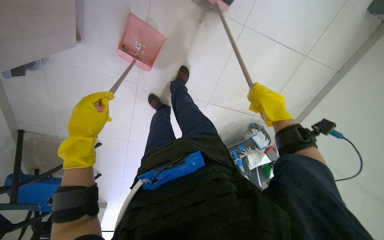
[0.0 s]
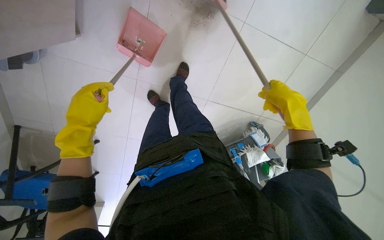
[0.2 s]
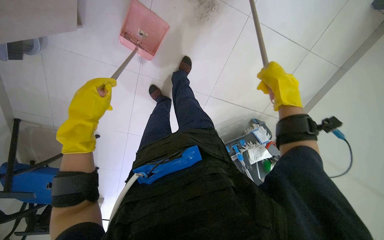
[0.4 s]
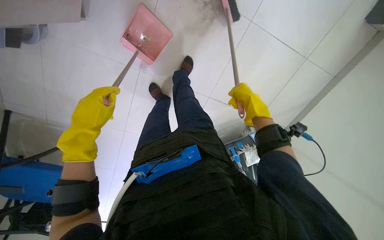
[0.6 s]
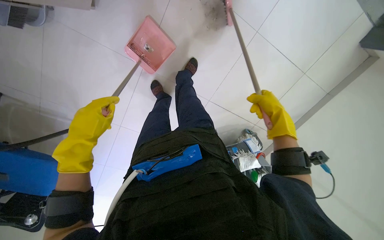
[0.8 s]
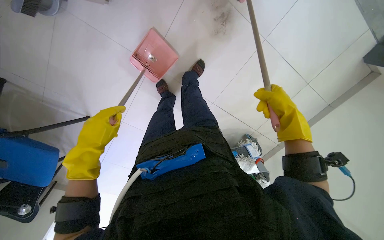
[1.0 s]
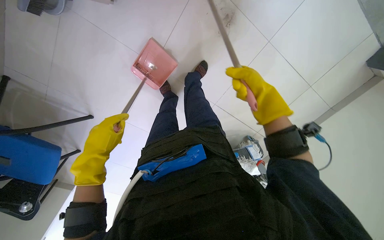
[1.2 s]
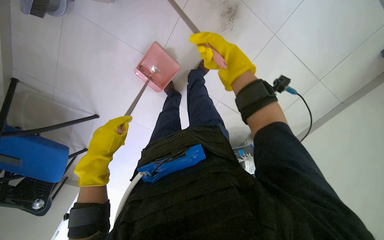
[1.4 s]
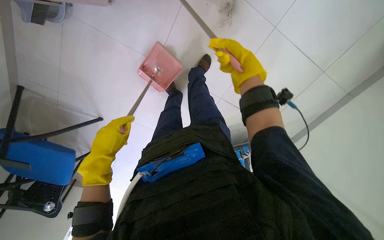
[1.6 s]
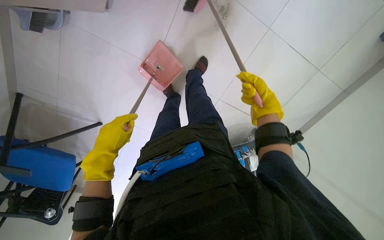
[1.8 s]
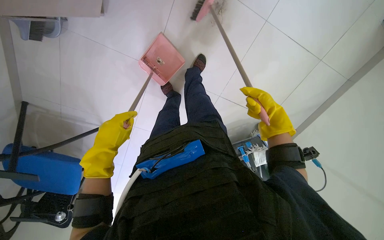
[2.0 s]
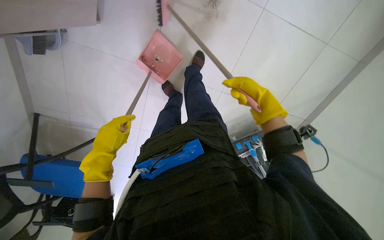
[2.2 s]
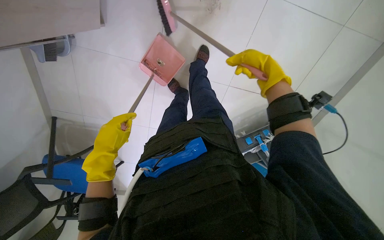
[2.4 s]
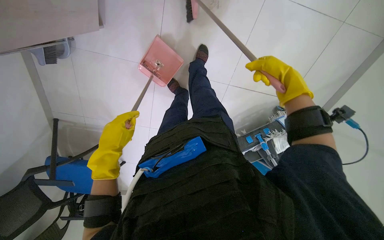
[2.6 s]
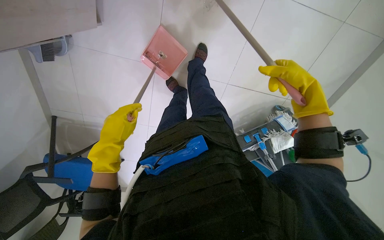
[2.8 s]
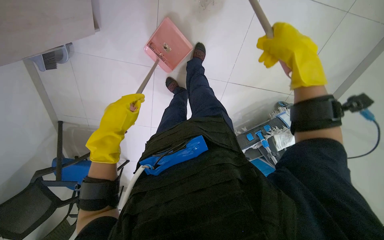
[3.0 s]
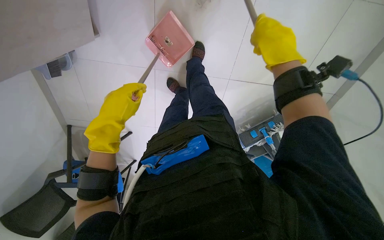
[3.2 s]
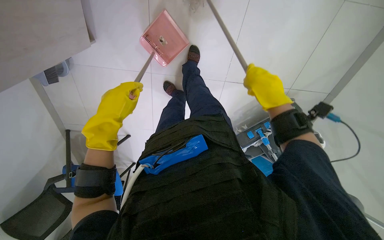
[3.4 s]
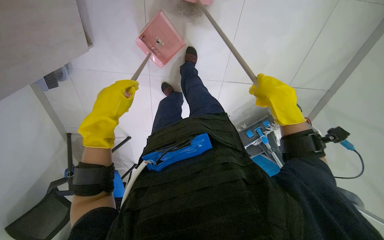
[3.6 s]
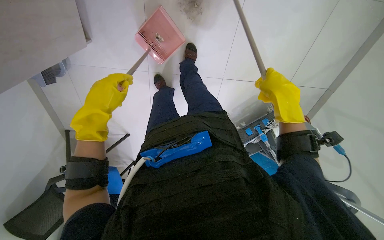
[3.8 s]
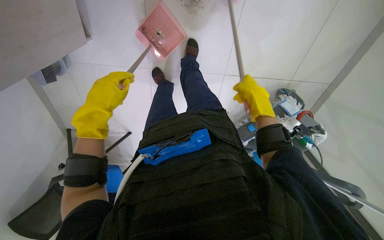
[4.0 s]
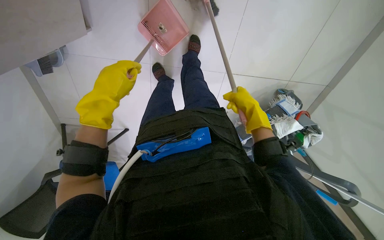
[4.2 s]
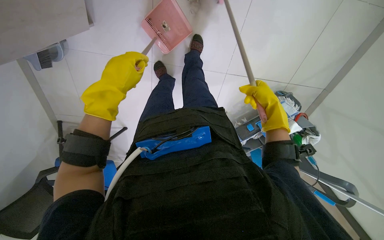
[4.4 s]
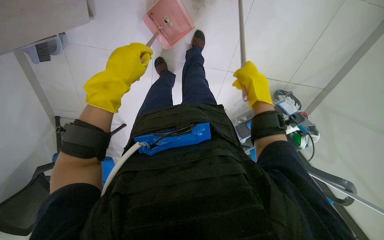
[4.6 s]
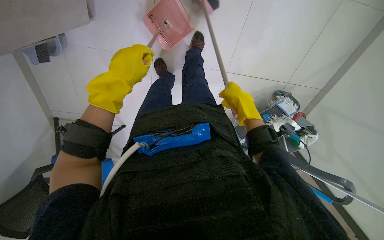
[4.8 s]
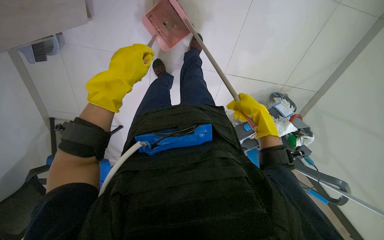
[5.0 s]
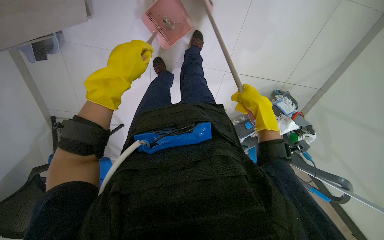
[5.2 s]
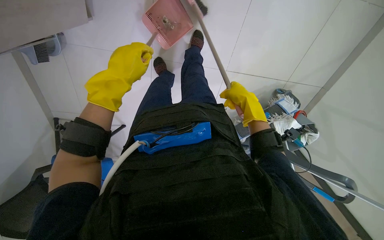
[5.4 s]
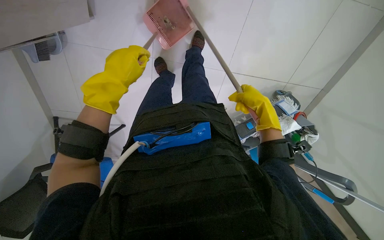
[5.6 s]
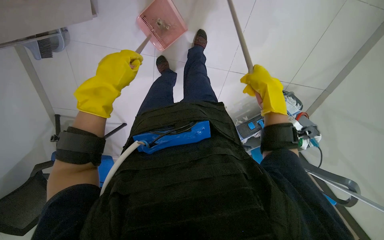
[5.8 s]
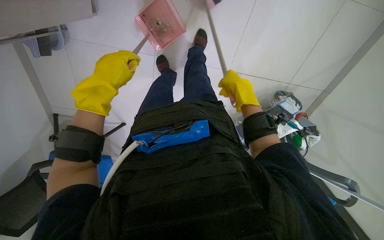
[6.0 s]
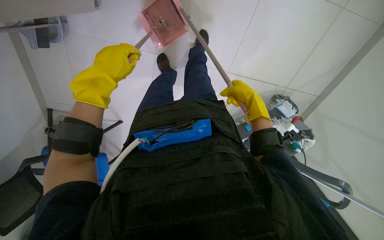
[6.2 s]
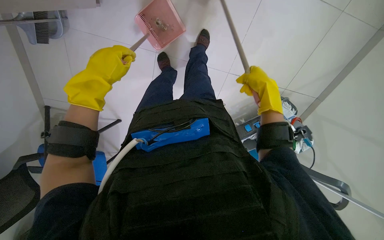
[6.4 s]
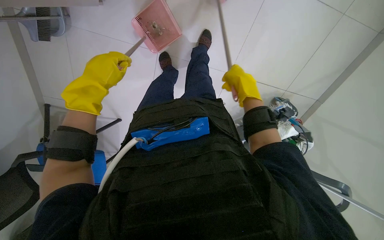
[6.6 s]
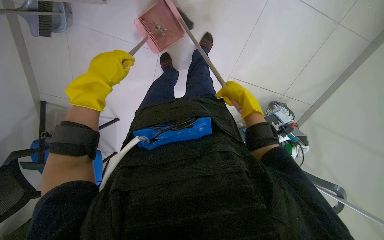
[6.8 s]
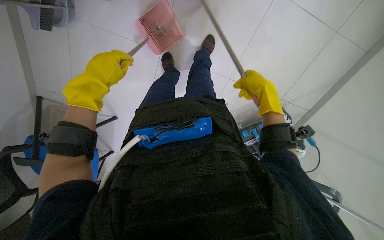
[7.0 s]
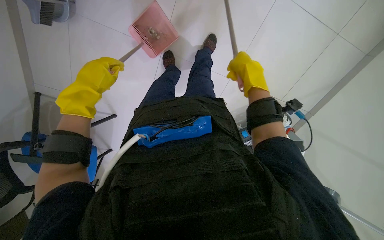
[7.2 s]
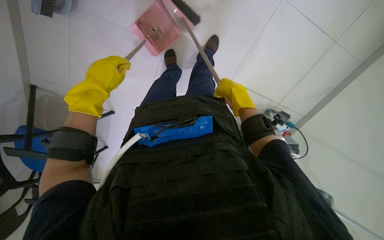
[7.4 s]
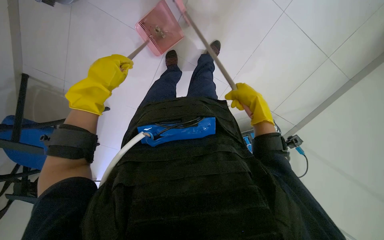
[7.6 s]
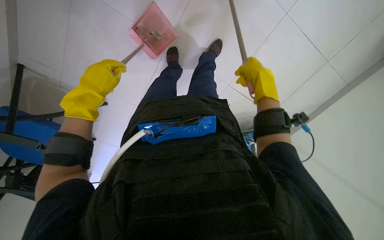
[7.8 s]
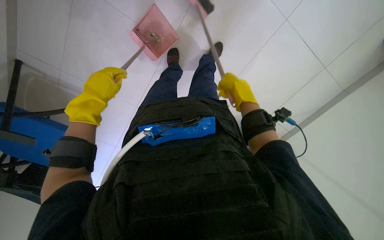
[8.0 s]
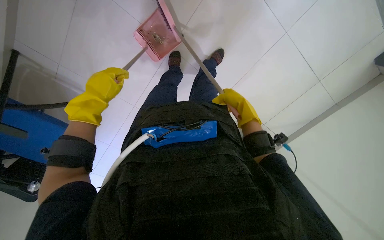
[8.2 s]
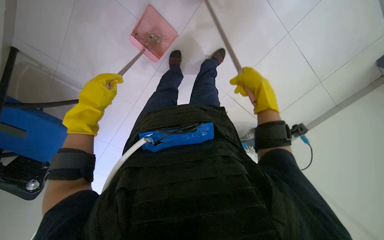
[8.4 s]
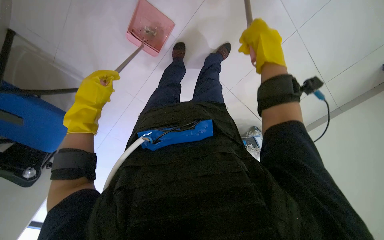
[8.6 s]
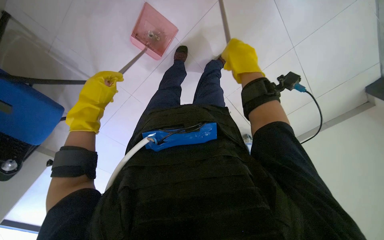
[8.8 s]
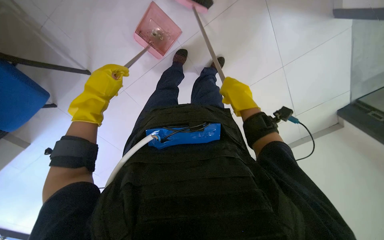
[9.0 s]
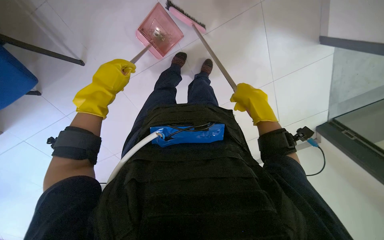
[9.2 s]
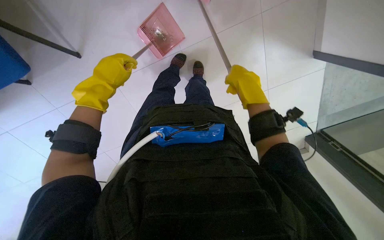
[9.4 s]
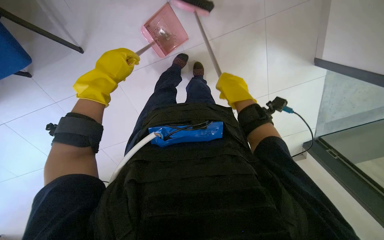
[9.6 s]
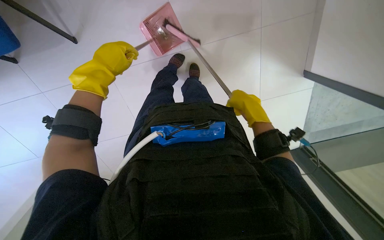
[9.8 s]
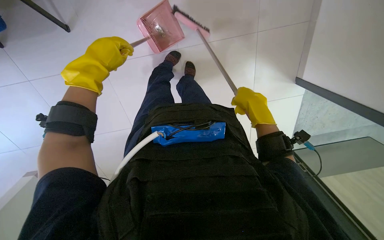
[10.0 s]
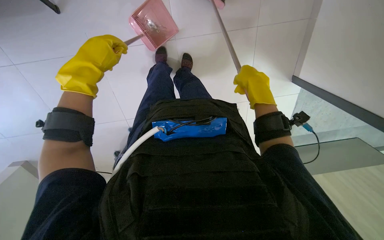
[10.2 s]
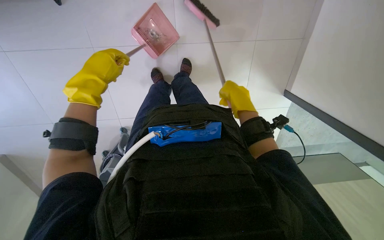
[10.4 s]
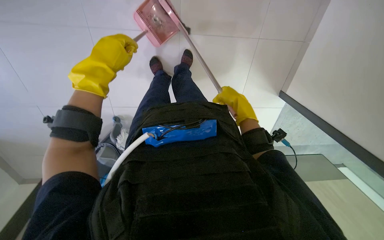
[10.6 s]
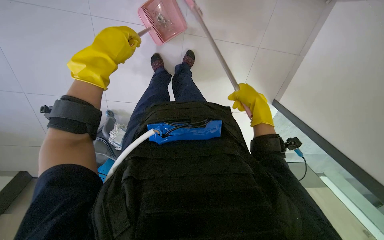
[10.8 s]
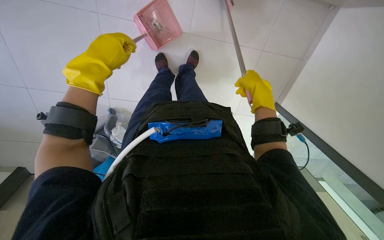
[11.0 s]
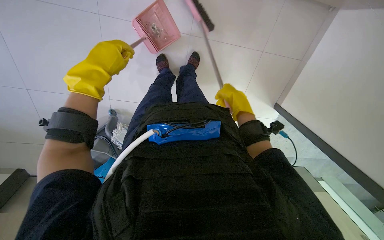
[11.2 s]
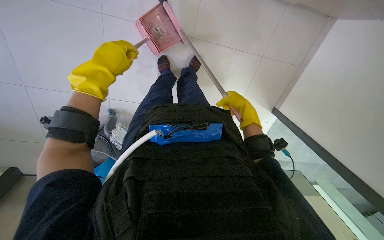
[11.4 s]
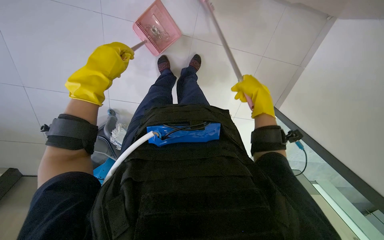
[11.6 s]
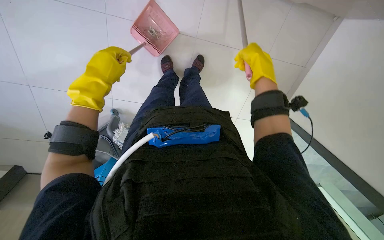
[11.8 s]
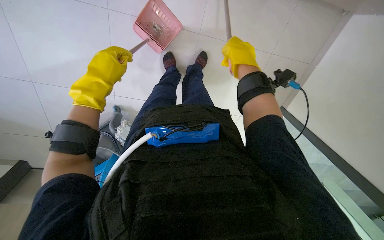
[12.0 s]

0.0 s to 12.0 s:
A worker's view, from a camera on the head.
Job: sweeping floor.
The whole recording: Sweeping floor with dustpan and brush. The worker sweeps debris from the floor into a dustpan using a brush.
0.0 to 1.6 s: The right hand shifts approximately 25 cm up the picture and to the left.
1.6 to 3.0 s: The left hand goes some 10 cm up the picture. The right hand goes some 25 cm to the right, nearer to the camera and down the picture.
3.0 to 4.4 s: The right hand heads farther from the camera and down the picture, covering about 20 cm.
4.4 to 6.0 s: The right hand shifts about 10 cm to the left.
6.0 to 7.6 s: The left hand moves to the left and farther from the camera, some 15 cm.
7.6 to 9.0 s: The right hand swings nearer and farther, some 15 cm each way, with 2 reversals.
9.0 to 10.4 s: The camera is aimed roughly 15 degrees further to the right.
10.4 to 12.0 s: The right hand is displaced up the picture by approximately 10 cm.

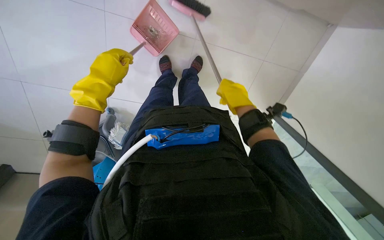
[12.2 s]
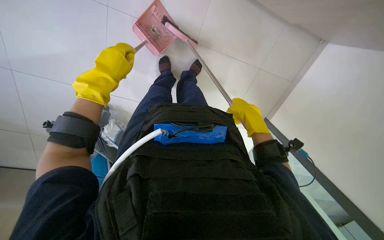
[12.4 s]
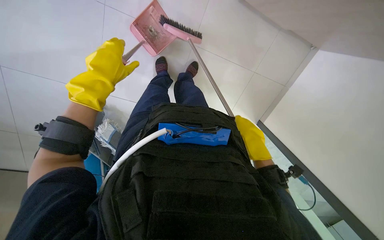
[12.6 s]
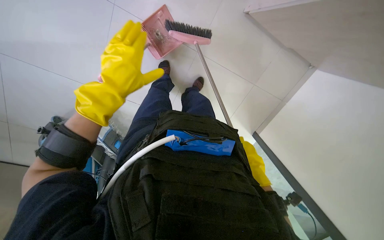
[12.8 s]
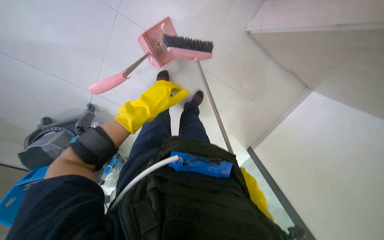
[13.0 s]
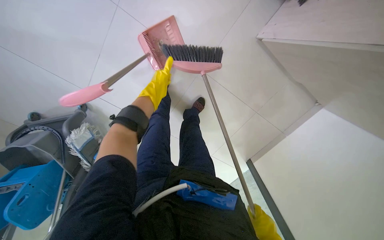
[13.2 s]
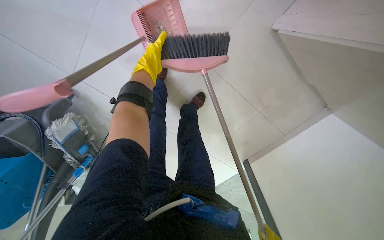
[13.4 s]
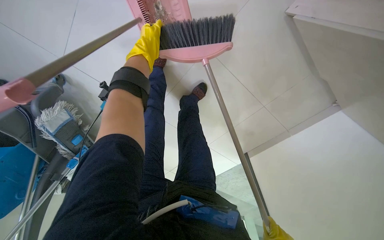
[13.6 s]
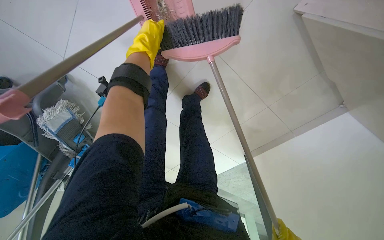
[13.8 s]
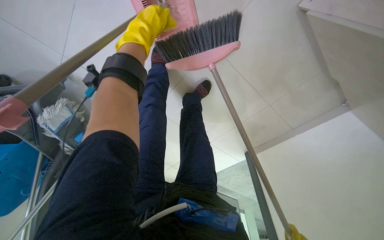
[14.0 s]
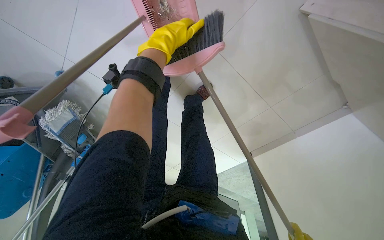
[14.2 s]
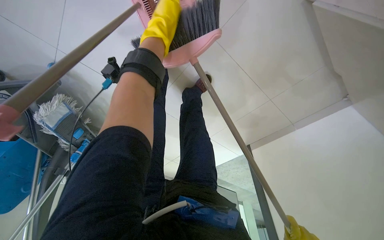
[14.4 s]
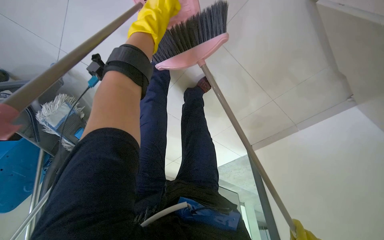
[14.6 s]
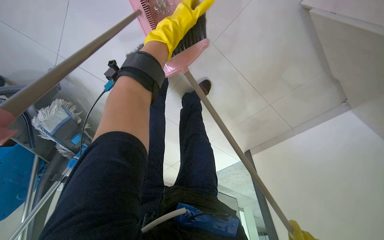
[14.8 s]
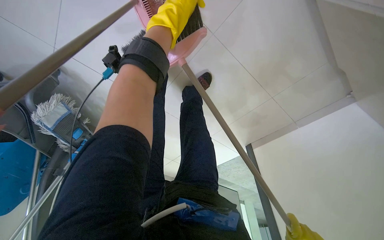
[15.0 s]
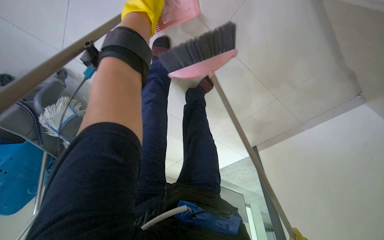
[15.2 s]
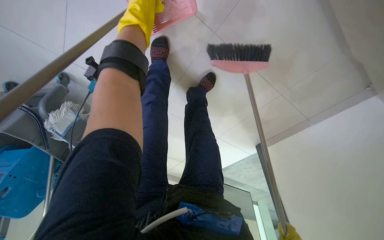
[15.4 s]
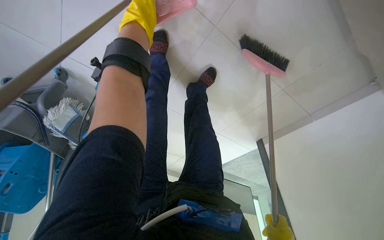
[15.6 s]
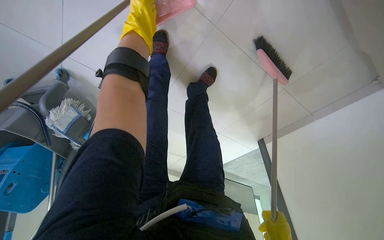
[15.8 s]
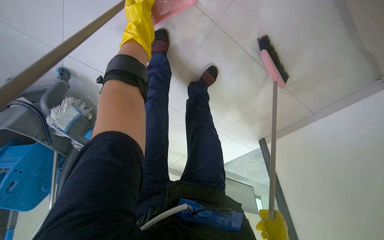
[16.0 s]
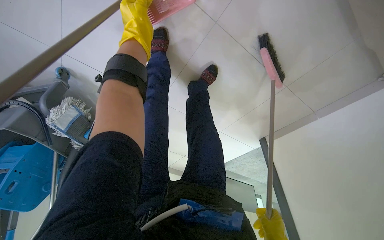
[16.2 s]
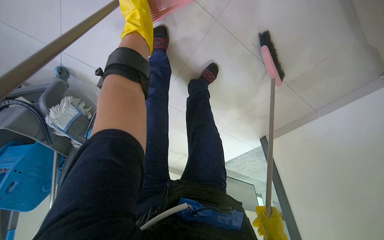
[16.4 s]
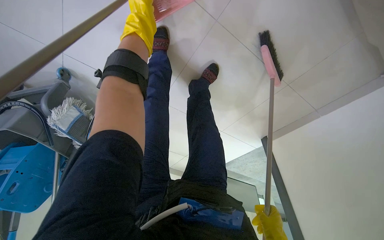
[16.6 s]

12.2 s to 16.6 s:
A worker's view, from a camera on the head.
Job: sweeping floor.
The whole recording: Sweeping floor with dustpan and brush. The worker sweeps debris from the floor into a dustpan using a brush.
15.2 to 16.6 s: The left hand shifts some 10 cm farther from the camera.

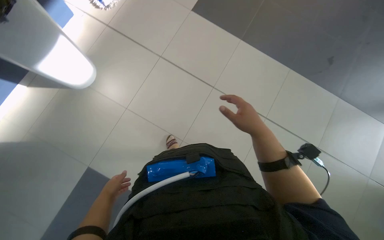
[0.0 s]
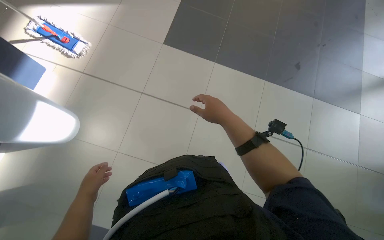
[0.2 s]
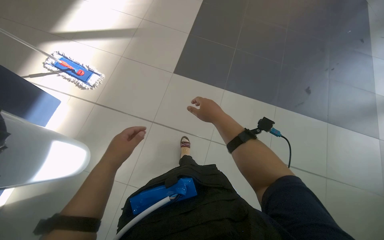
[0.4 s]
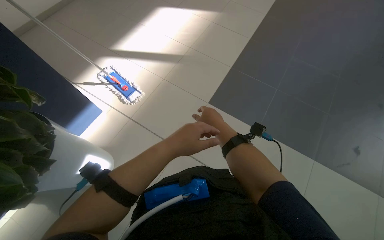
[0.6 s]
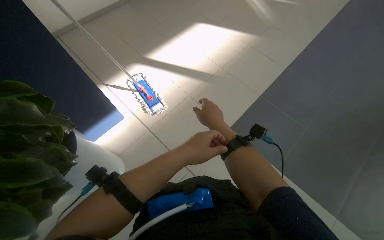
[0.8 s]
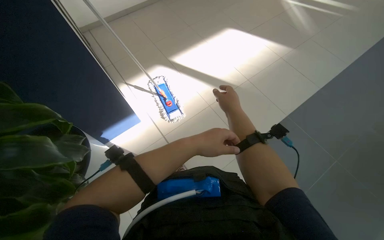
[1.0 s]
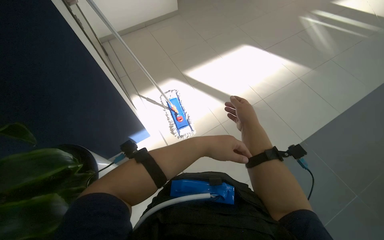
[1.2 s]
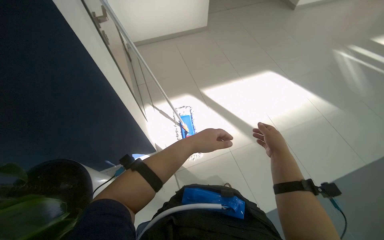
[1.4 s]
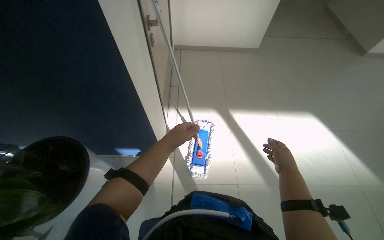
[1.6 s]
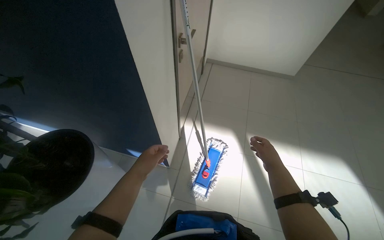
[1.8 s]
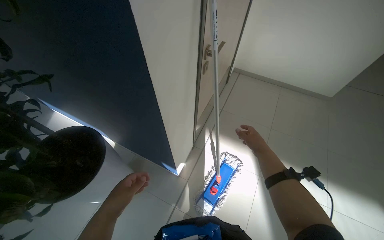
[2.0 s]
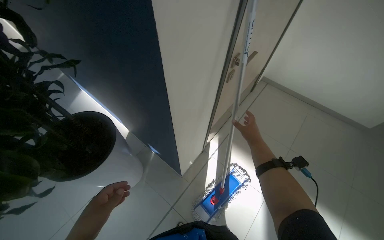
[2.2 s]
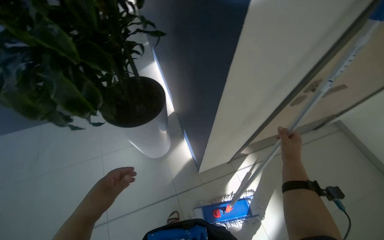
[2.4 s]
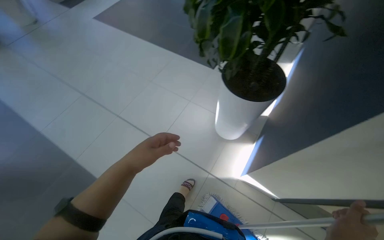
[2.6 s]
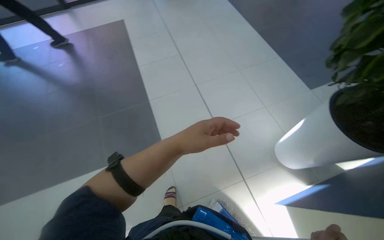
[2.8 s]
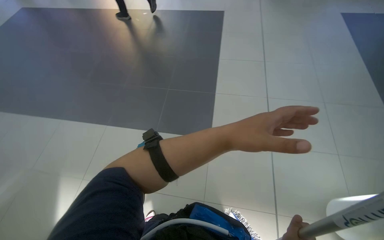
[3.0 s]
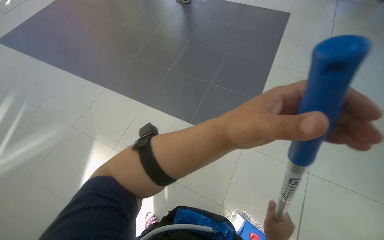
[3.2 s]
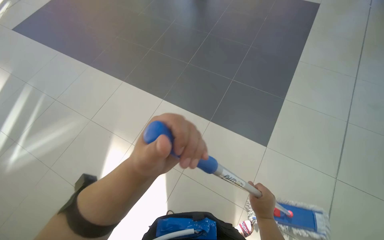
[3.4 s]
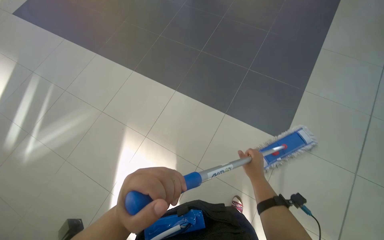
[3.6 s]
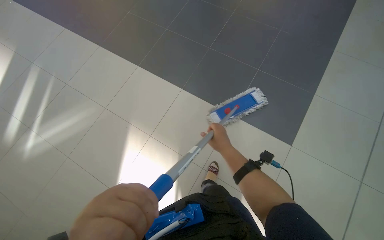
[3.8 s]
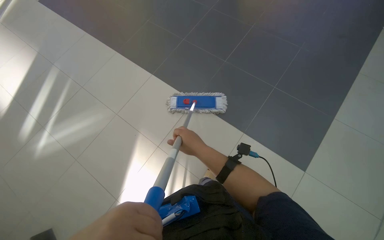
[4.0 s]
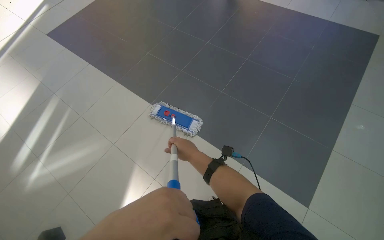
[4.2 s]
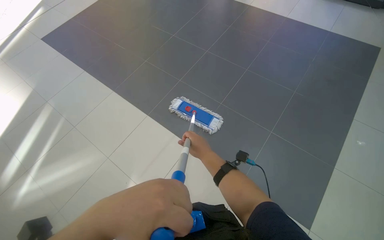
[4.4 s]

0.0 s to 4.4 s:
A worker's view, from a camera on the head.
Job: mopping floor.
The whole recording: Mopping office floor. The worker mops the tiled floor in the office area.
1.4 to 3.0 s: The head turns to the left by roughly 115 degrees.
